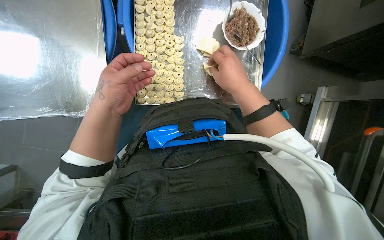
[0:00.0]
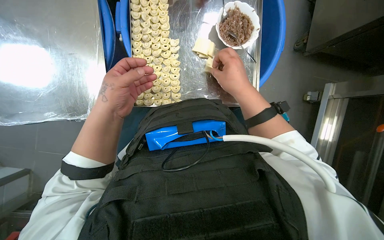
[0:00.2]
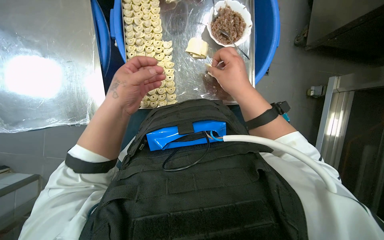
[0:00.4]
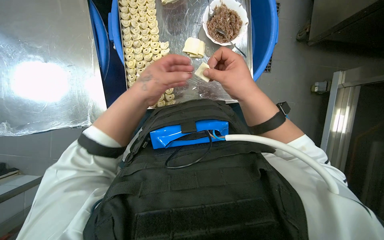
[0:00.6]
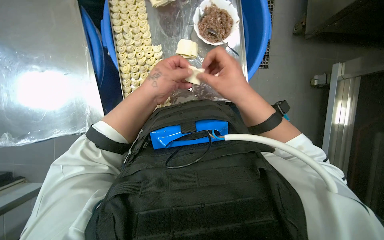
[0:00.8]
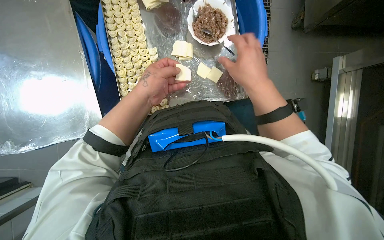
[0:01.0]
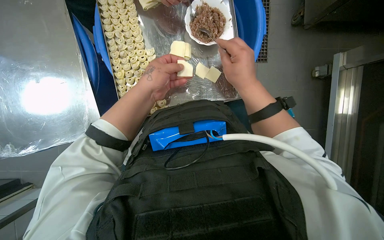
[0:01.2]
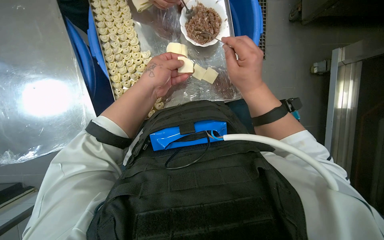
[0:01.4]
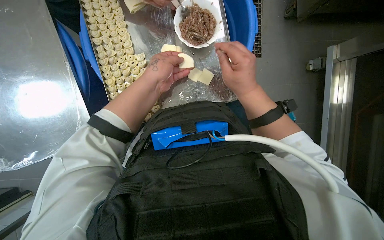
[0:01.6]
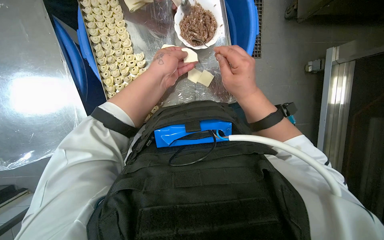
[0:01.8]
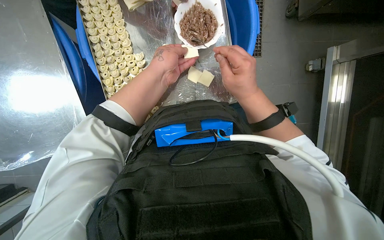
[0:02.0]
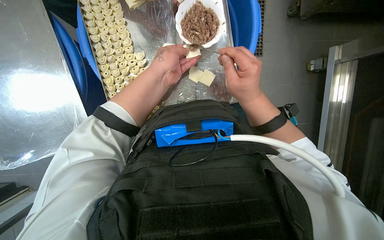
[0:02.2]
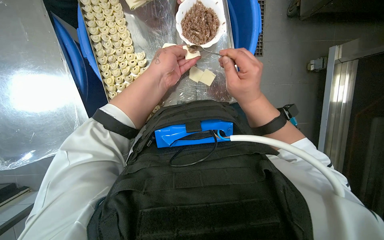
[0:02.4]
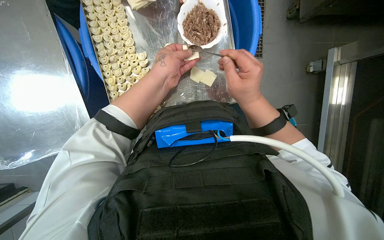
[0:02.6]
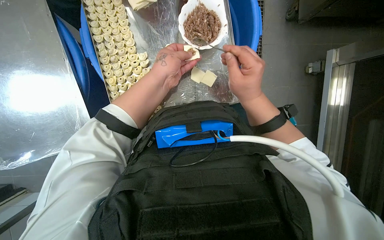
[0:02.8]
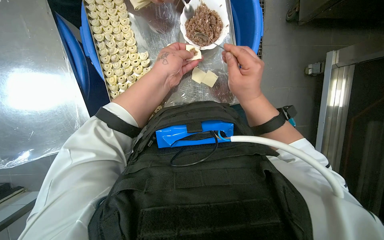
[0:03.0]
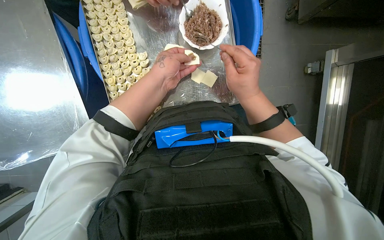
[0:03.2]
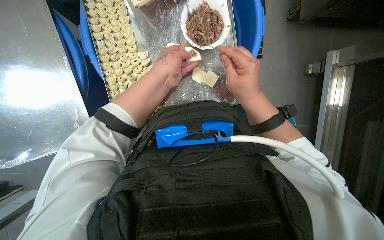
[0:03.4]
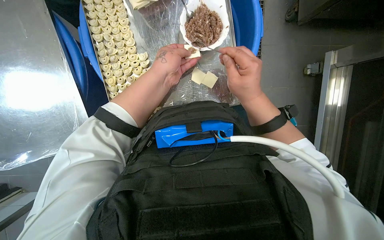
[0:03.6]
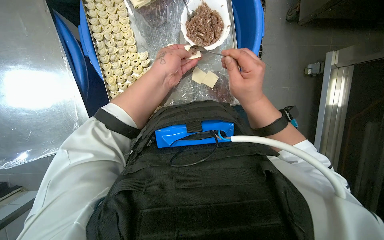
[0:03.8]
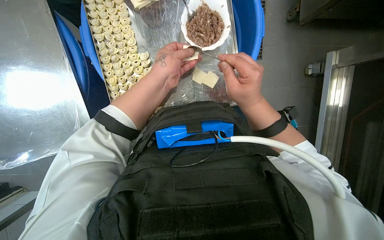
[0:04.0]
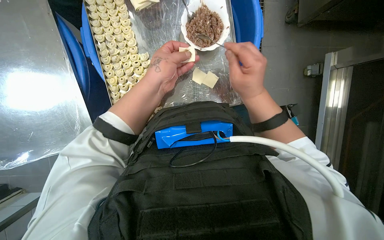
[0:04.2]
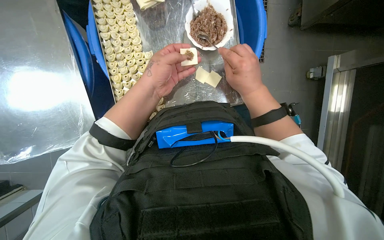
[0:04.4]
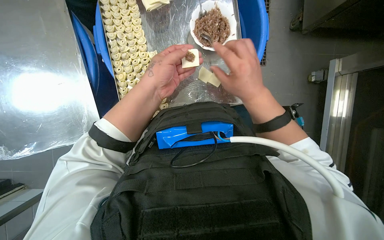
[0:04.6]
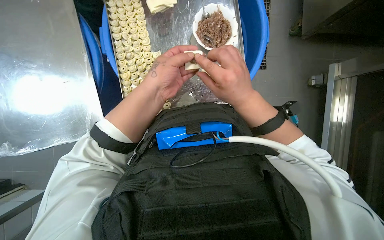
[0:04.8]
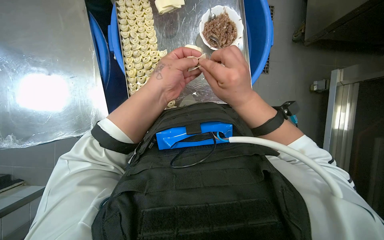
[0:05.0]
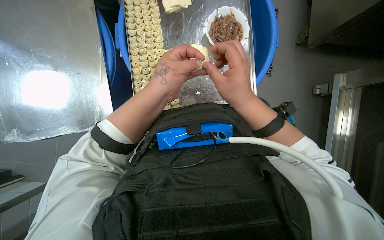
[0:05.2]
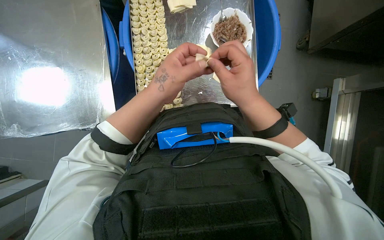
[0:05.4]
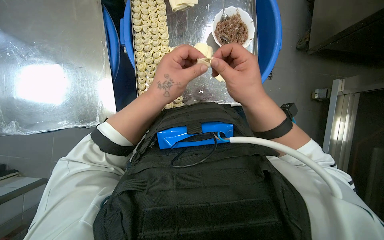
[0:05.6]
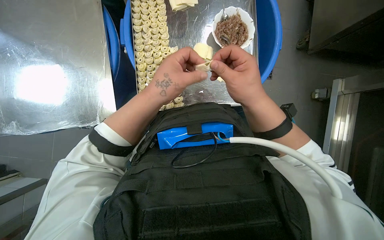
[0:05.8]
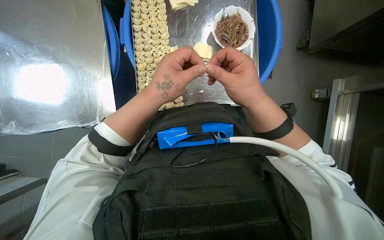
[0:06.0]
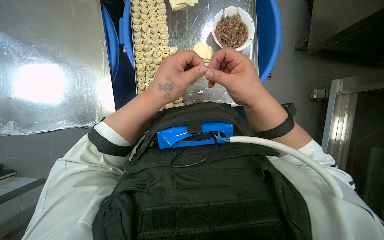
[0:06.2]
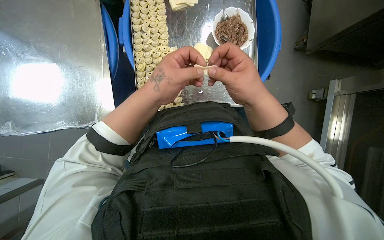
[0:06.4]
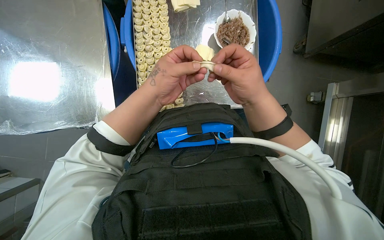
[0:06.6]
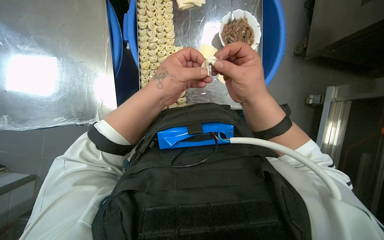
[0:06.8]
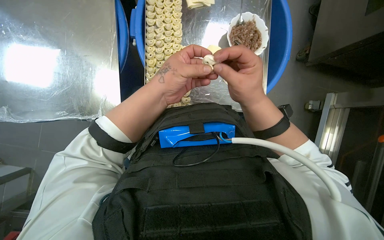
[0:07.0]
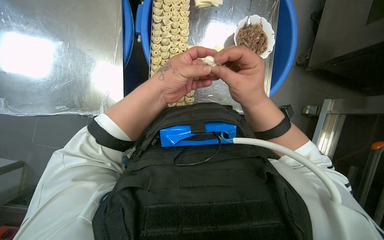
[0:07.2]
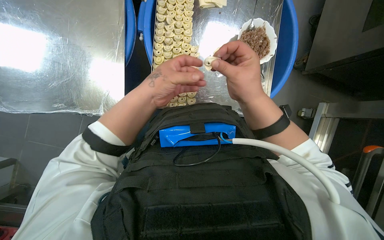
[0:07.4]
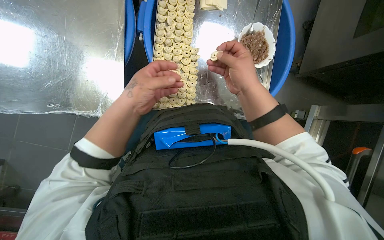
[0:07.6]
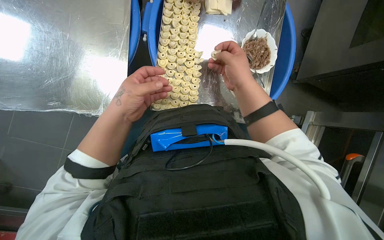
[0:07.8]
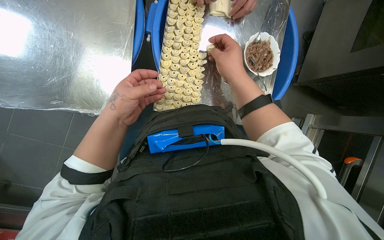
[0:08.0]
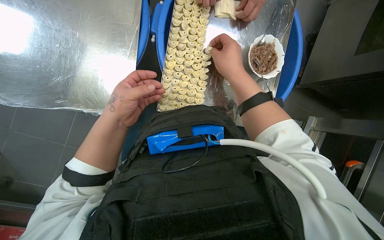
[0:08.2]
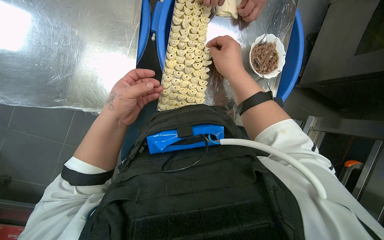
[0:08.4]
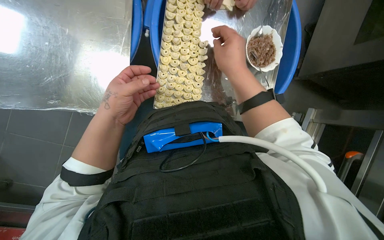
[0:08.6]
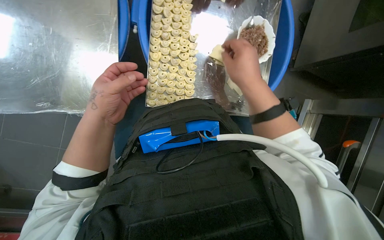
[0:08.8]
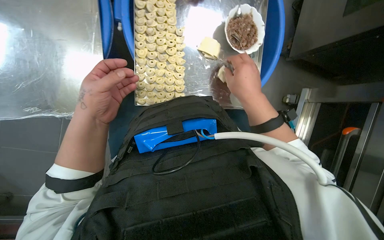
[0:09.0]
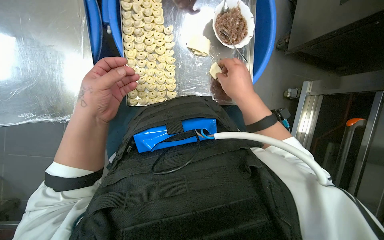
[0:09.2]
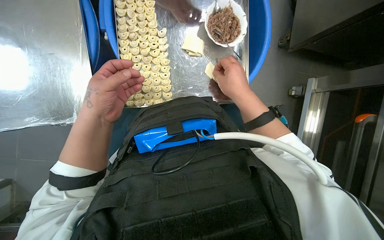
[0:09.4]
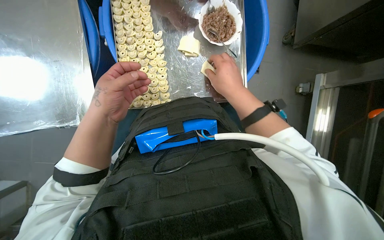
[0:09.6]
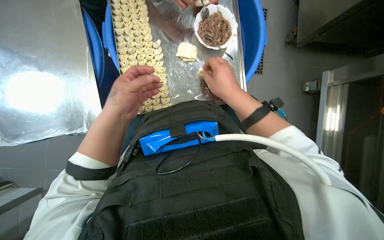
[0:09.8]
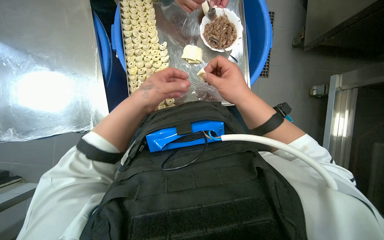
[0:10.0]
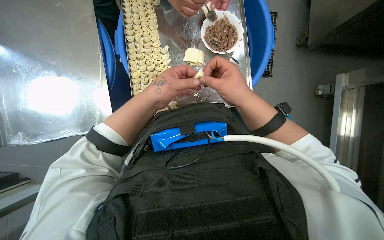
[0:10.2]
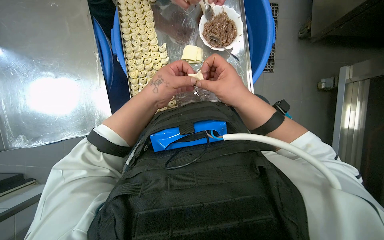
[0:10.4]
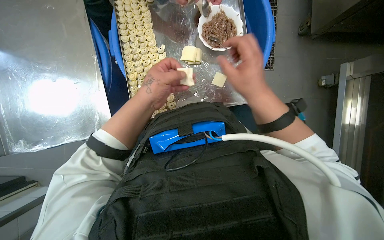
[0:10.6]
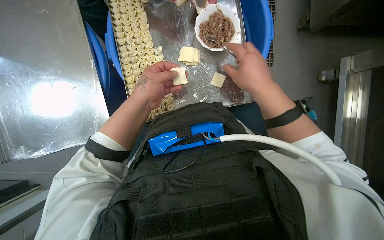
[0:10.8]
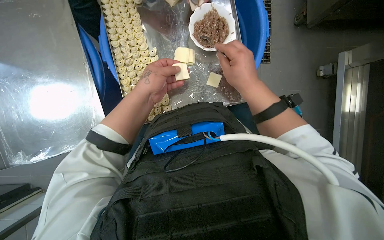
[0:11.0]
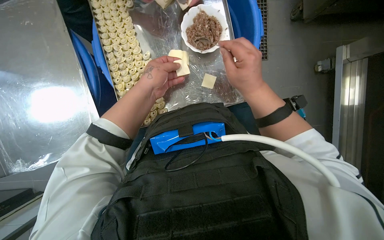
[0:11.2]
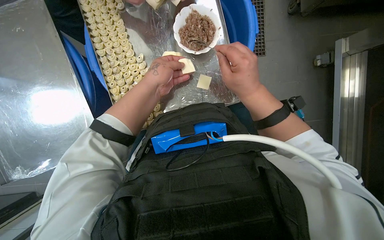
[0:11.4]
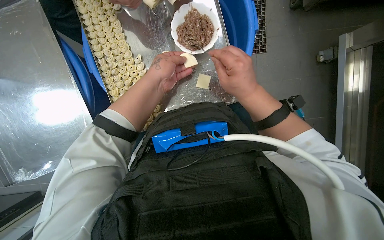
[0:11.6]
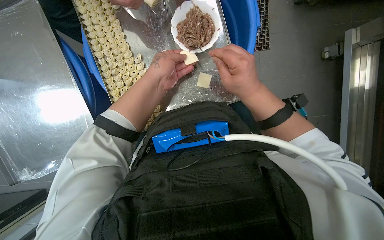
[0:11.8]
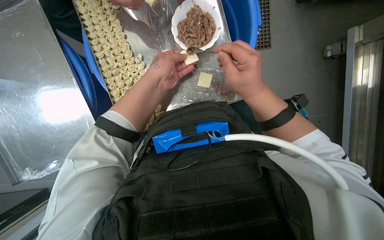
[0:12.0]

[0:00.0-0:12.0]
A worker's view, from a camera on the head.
Job: preparing food.
The whole recording: Filling dough pieces with meat. The worker continues to fill dough pieces with meat and shape them before placing them on a tray.
0:00.0 to 0:01.6: The left hand travels to the right and up the picture by about 20 cm.
0:01.6 to 0:04.4: The hands are busy where they are.
0:04.4 to 0:06.0: Both hands travel together nearer to the camera, roughly 10 cm.
0:06.0 to 0:07.6: The left hand moves to the left, roughly 10 cm.
0:07.6 to 0:09.0: The hands work in one place, with small movements.
0:09.0 to 0:10.4: The camera sweeps to the left, by roughly 15 degrees. The left hand heads to the right, covering roughly 20 cm.

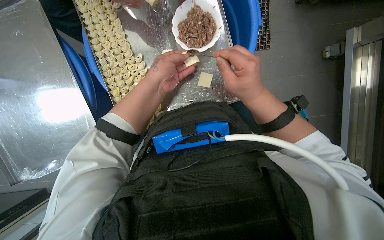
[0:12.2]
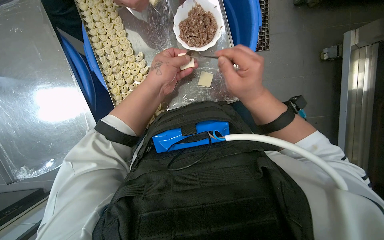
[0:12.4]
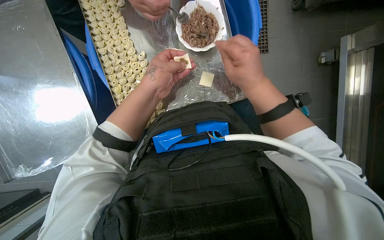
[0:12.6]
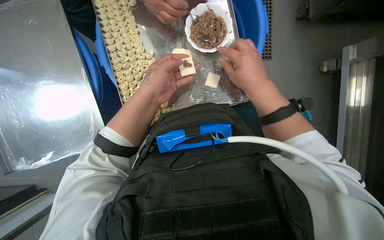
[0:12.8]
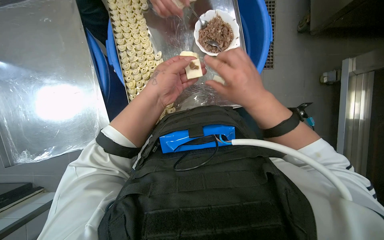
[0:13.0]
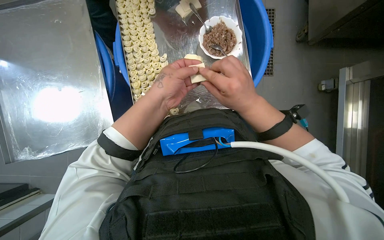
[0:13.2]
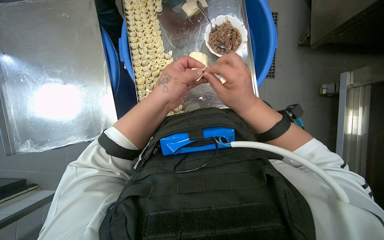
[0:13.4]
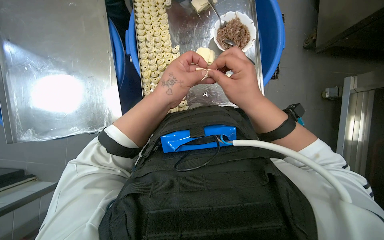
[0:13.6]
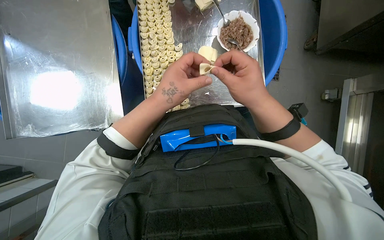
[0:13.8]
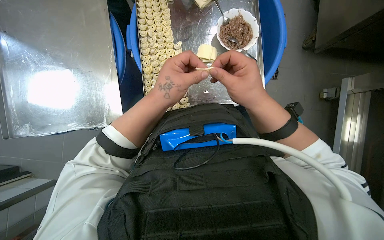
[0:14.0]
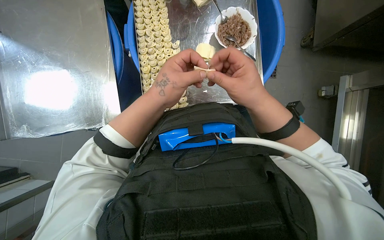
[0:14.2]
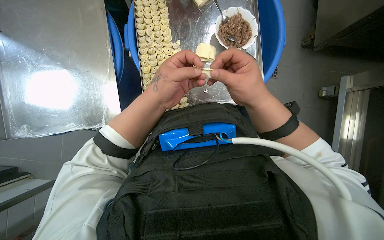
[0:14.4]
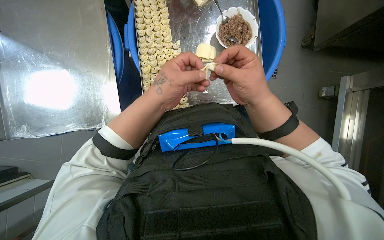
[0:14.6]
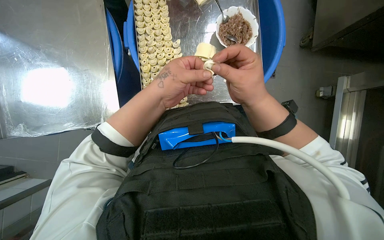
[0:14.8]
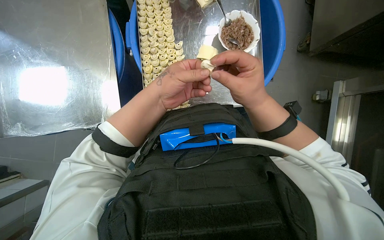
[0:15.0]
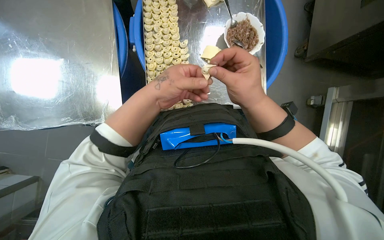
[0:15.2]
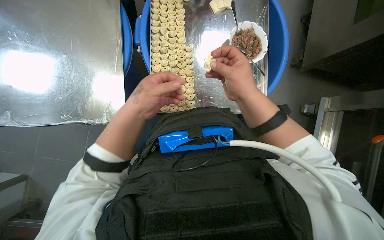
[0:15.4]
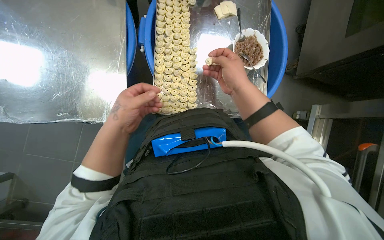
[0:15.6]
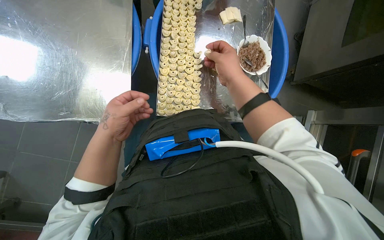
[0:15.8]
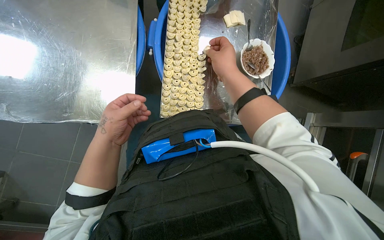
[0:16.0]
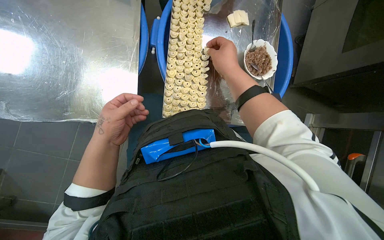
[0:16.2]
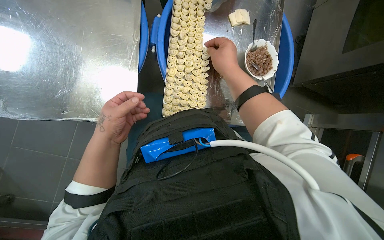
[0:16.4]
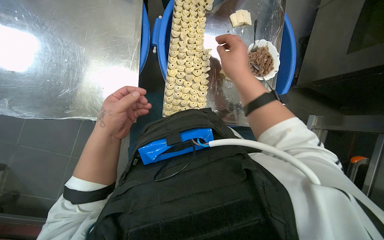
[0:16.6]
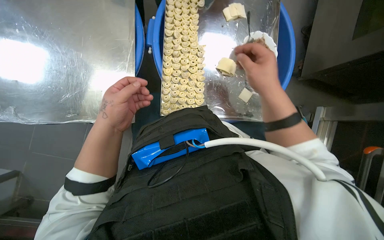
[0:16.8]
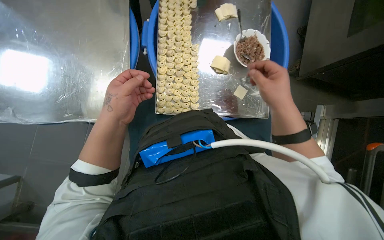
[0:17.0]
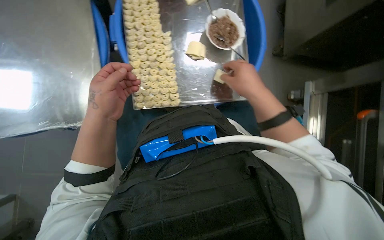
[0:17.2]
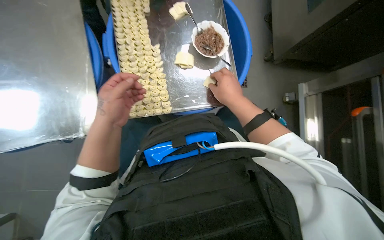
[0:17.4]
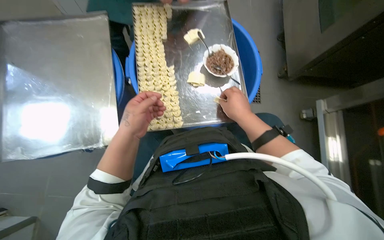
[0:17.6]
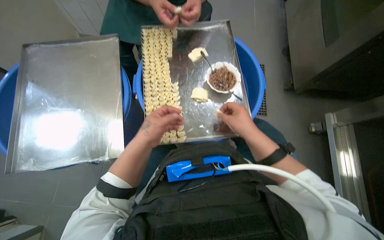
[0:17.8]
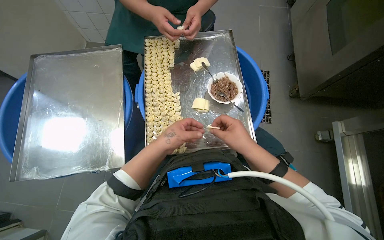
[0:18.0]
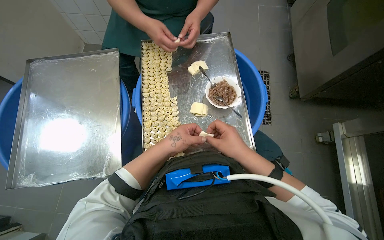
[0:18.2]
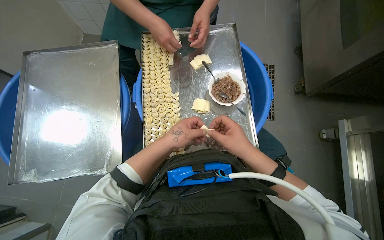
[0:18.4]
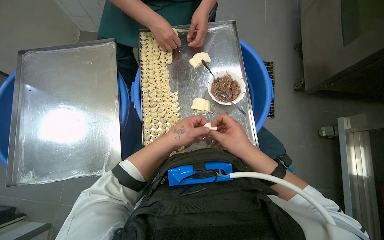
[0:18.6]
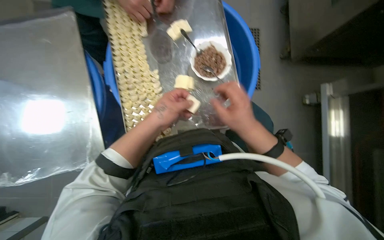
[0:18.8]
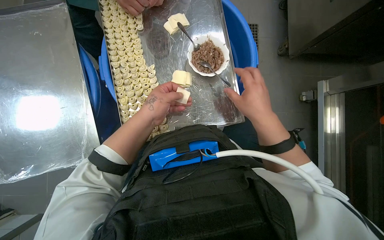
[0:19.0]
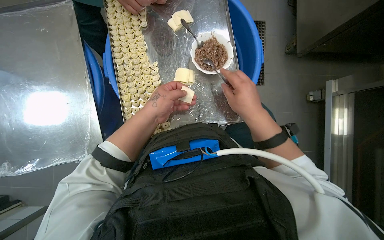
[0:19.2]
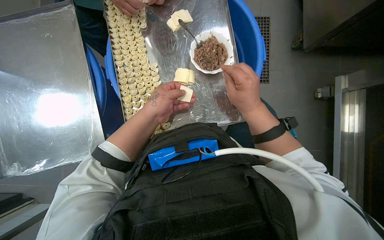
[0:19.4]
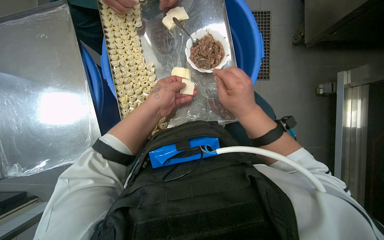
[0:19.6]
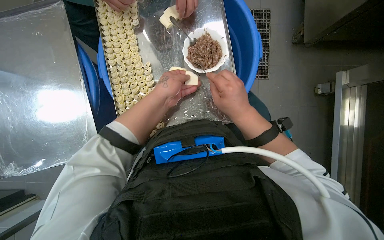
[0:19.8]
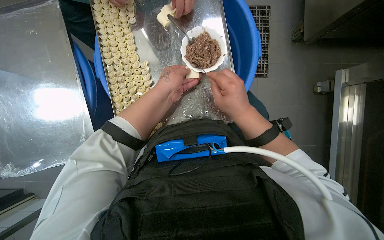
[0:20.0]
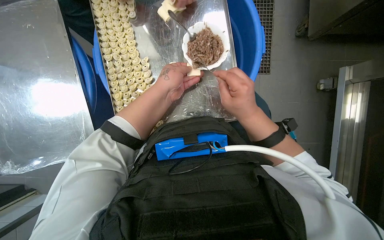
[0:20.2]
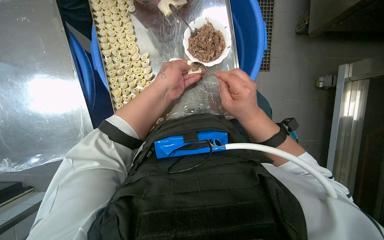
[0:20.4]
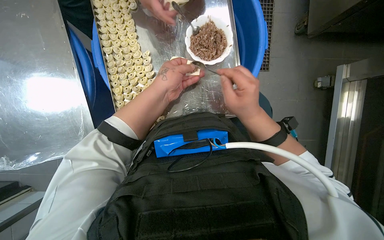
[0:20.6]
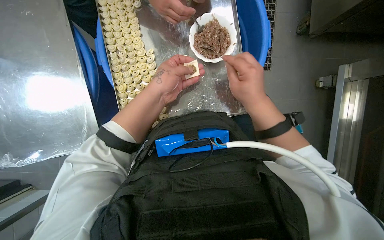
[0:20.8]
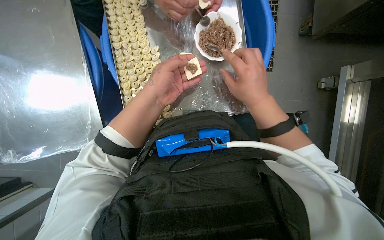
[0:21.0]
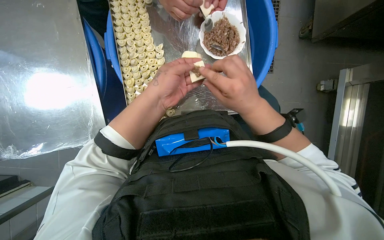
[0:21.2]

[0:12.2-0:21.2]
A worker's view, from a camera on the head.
Job: preparing food.
The whole recording: Filling dough pieces with meat. The worker continues to fill dough pieces with meat and shape them before placing them on a tray.
0:12.2 to 0:13.8: The left hand goes approximately 15 cm down the picture and nearer to the camera.
0:13.8 to 0:15.2: The hands work in one place, with small movements.
0:15.2 to 0:16.6: The left hand heads to the left, covering about 20 cm; the right hand goes approximately 15 cm up the picture.
0:16.6 to 0:18.2: The camera pitches upward, by approximately 15 degrees. The right hand moves down the picture, approximately 10 cm. Meanwhile the left hand shifts some 20 cm to the right.
0:18.2 to 0:19.8: The view tilts about 15 degrees downward. The left hand shifts some 10 cm up the picture.
0:19.8 to 0:21.2: The hands stay close to where they were, moving slightly.
